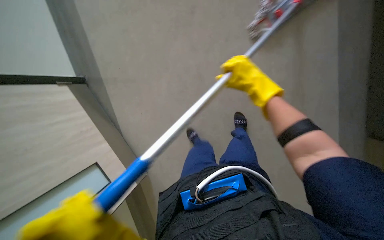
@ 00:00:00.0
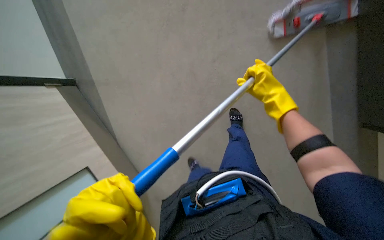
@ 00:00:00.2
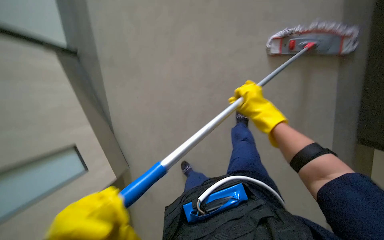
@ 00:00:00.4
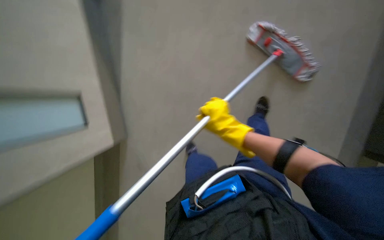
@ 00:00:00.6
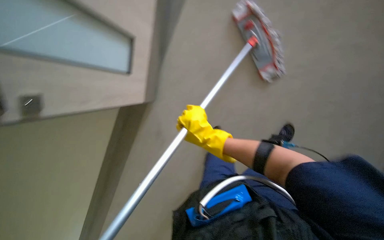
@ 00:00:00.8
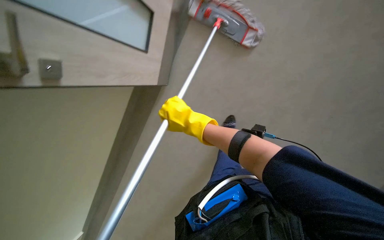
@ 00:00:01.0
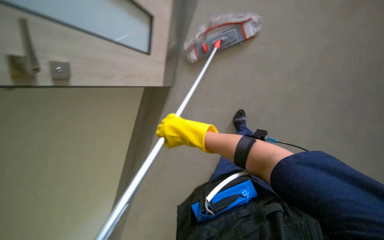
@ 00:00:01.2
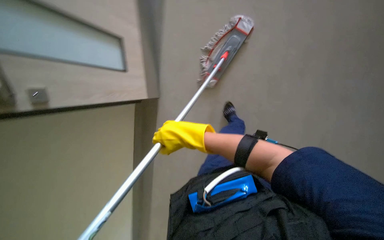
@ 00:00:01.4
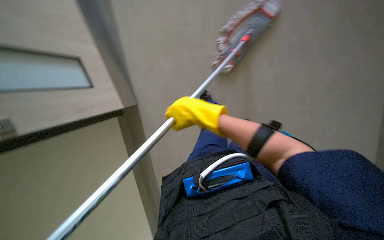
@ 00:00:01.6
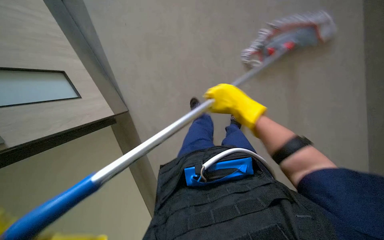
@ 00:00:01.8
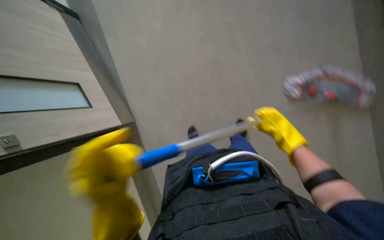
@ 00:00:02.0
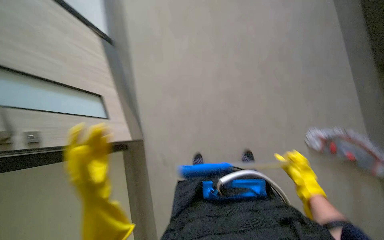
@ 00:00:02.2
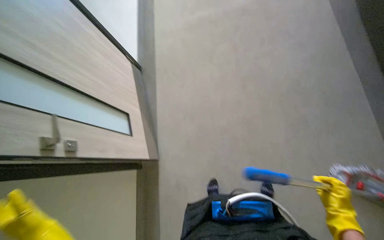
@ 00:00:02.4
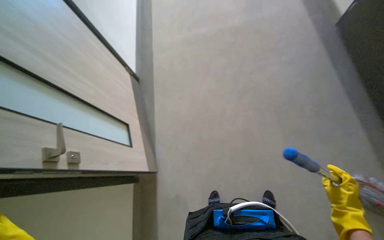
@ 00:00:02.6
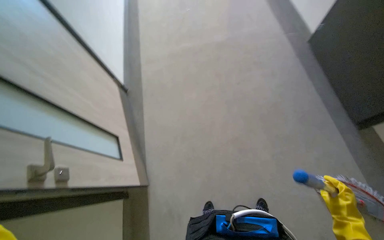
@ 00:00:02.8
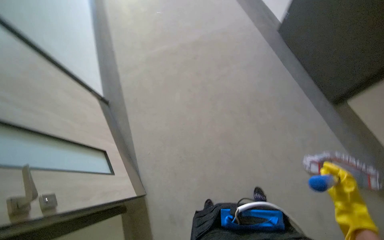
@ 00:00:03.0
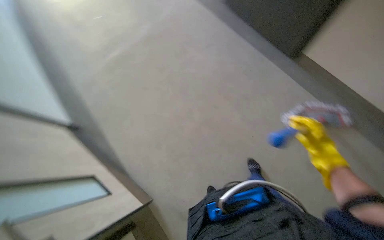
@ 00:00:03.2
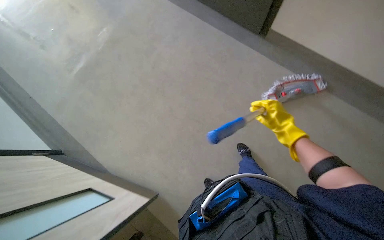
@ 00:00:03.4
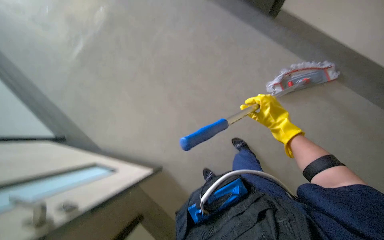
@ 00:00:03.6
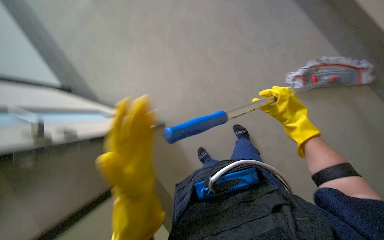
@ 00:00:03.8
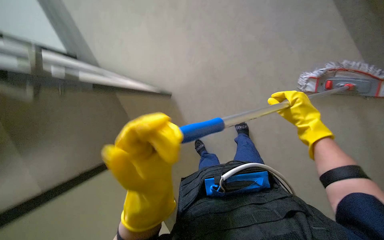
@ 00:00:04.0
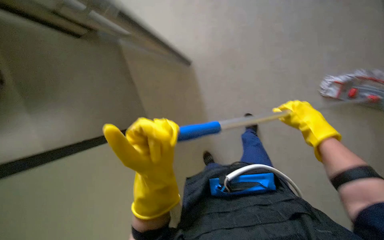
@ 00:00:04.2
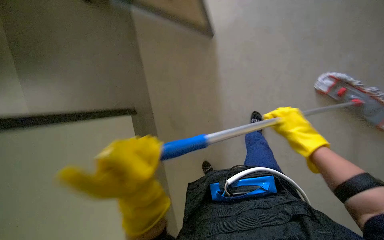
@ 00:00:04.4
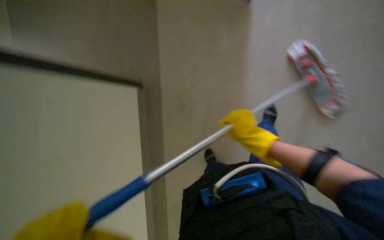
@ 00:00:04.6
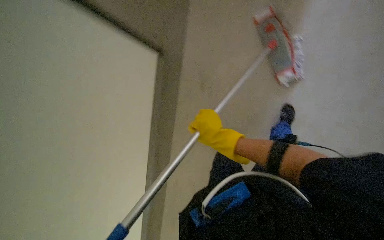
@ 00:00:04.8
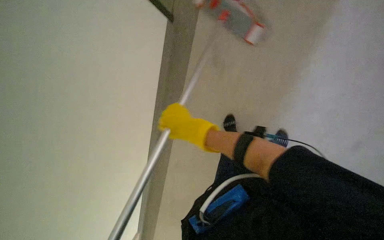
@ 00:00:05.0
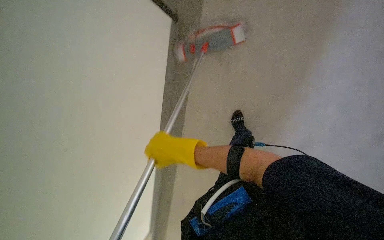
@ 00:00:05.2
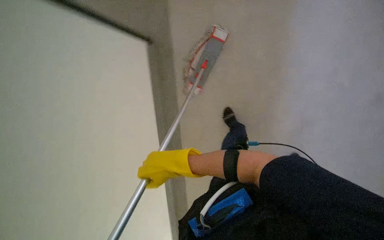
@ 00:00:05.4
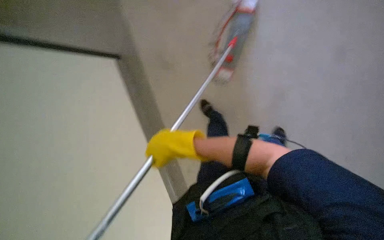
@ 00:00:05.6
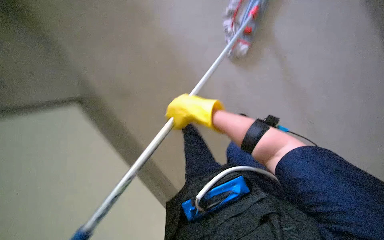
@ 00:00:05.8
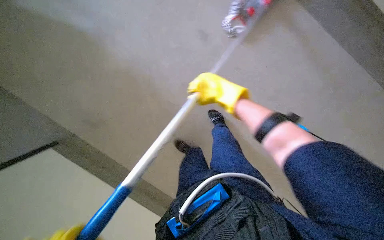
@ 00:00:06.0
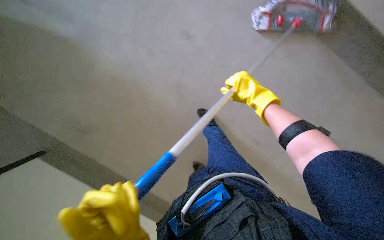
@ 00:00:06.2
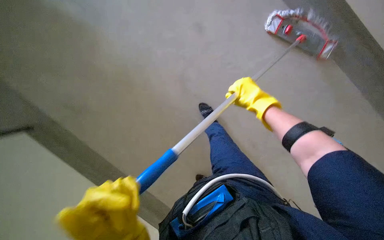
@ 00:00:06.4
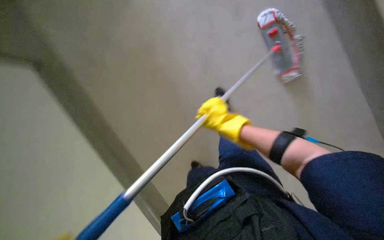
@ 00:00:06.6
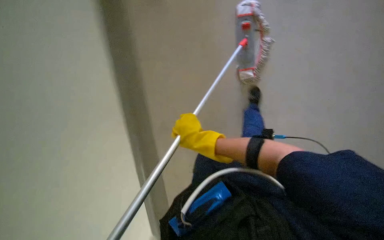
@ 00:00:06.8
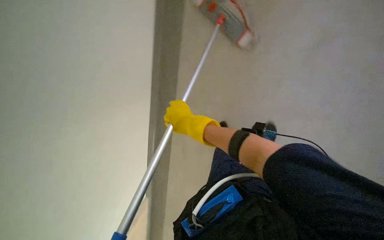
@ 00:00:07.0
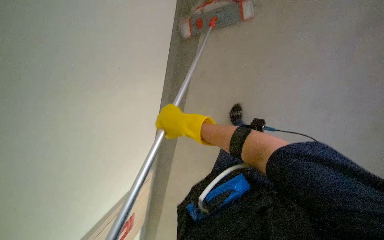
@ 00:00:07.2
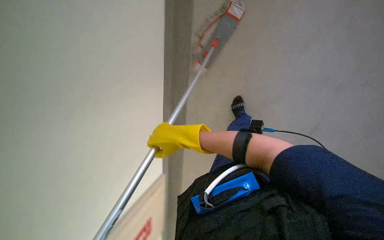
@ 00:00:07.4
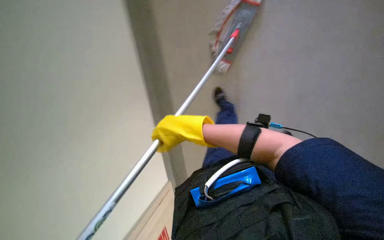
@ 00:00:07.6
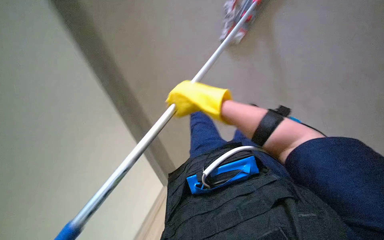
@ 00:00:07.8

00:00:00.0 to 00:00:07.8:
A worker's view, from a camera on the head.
Job: wiping surfaces.
The whole recording: Mopping office walls. Mops the walls in the office room.
00:00:00.0 to 00:00:01.6: The camera sweeps to the right, by some 15 degrees. The camera pitches downward, by about 15 degrees.
00:00:01.6 to 00:00:03.2: The camera pitches upward, by roughly 25 degrees.
00:00:03.2 to 00:00:04.6: The view tips downward by some 25 degrees. The right hand heads to the left, covering about 25 cm.
00:00:06.2 to 00:00:07.8: The wearer moves roughly 40 cm. The head rotates some 15 degrees to the left. The view tilts approximately 15 degrees downward.

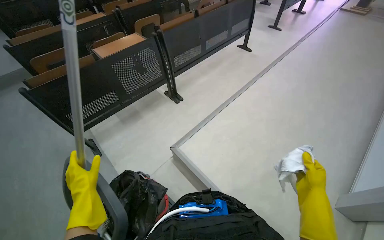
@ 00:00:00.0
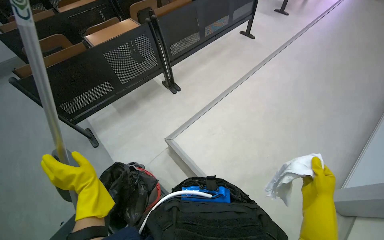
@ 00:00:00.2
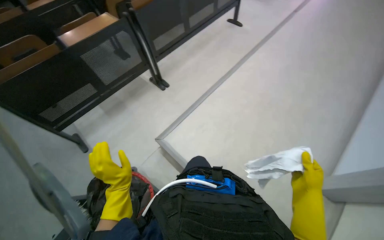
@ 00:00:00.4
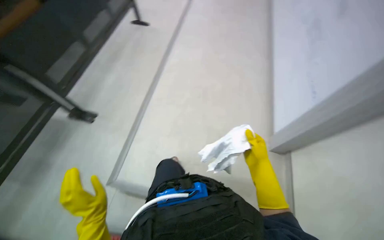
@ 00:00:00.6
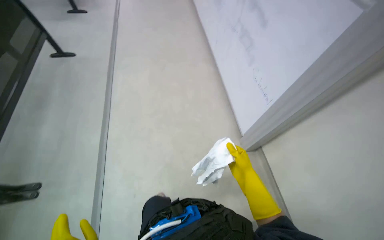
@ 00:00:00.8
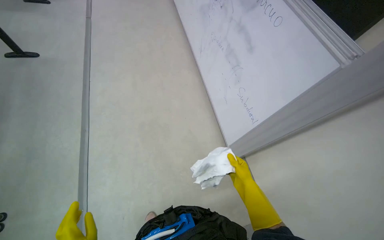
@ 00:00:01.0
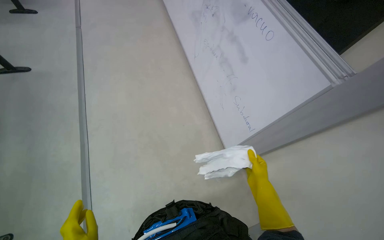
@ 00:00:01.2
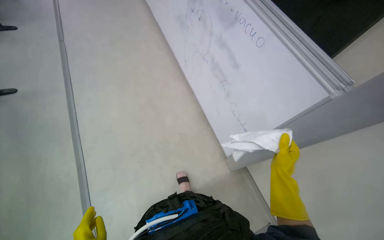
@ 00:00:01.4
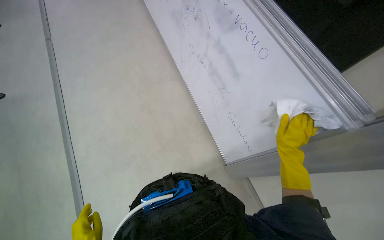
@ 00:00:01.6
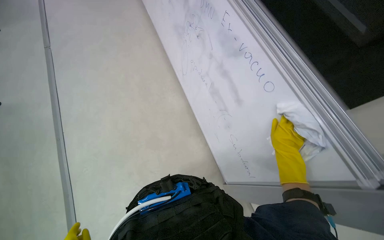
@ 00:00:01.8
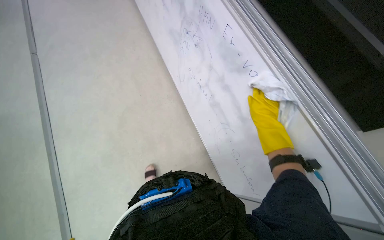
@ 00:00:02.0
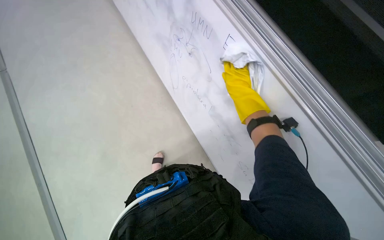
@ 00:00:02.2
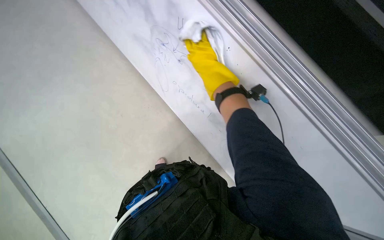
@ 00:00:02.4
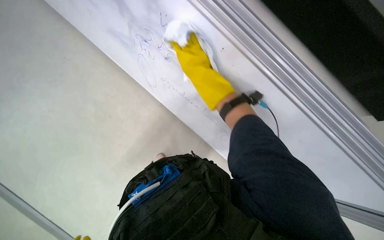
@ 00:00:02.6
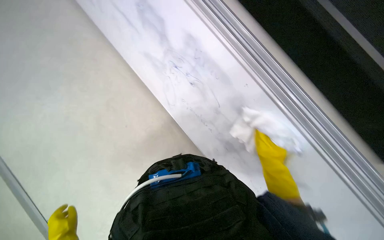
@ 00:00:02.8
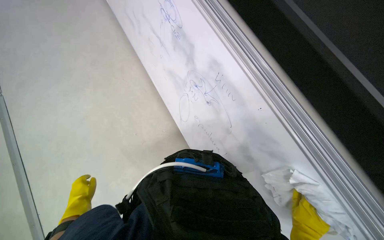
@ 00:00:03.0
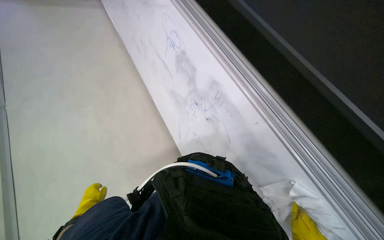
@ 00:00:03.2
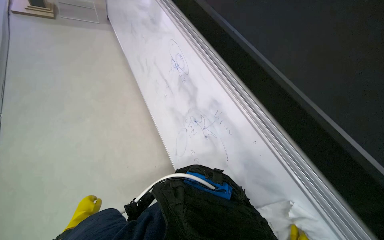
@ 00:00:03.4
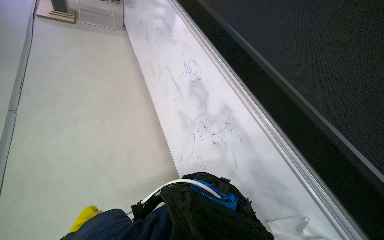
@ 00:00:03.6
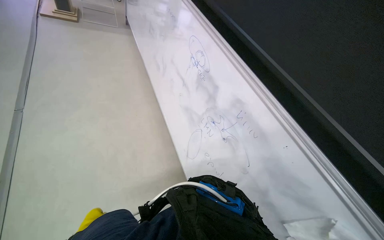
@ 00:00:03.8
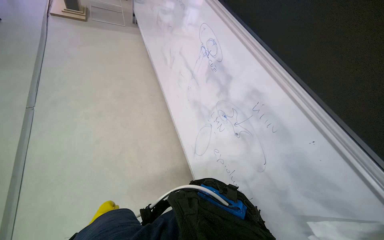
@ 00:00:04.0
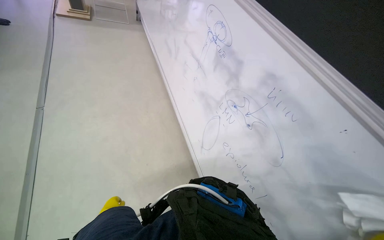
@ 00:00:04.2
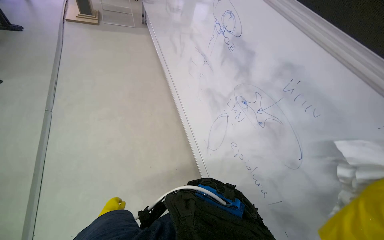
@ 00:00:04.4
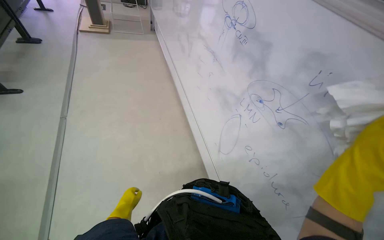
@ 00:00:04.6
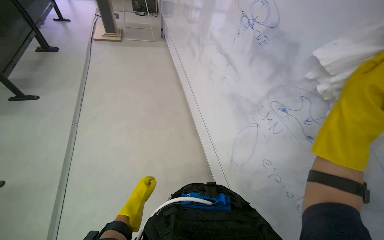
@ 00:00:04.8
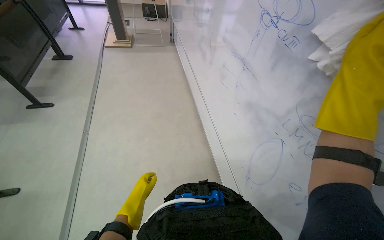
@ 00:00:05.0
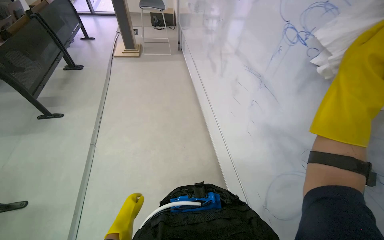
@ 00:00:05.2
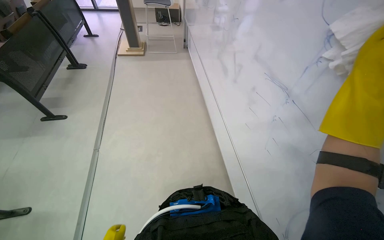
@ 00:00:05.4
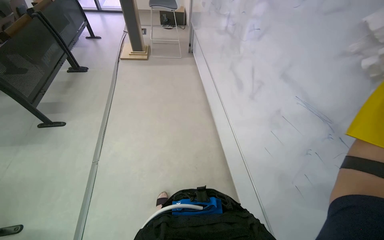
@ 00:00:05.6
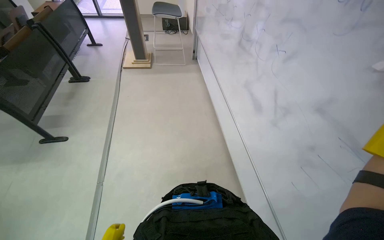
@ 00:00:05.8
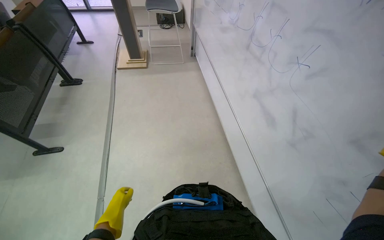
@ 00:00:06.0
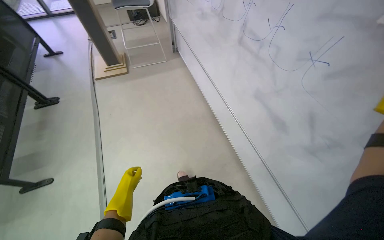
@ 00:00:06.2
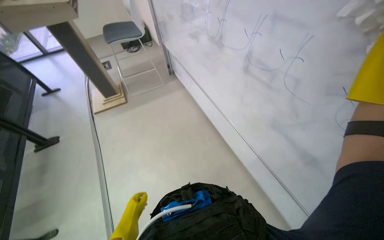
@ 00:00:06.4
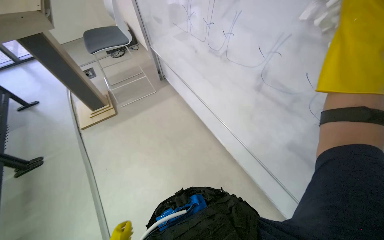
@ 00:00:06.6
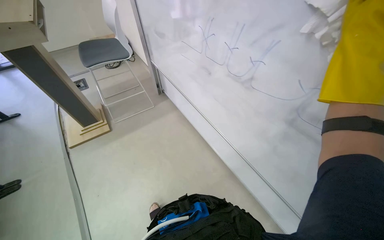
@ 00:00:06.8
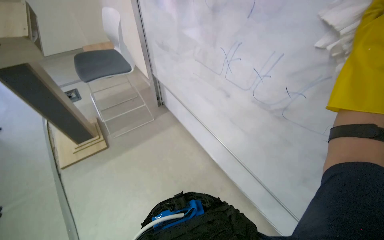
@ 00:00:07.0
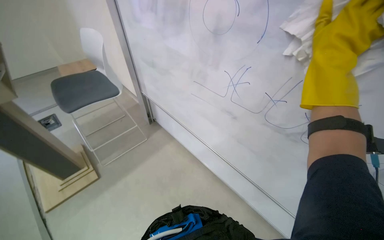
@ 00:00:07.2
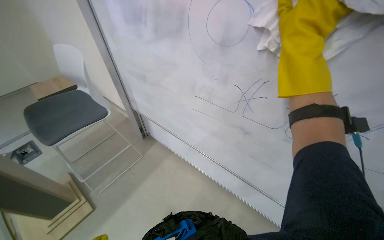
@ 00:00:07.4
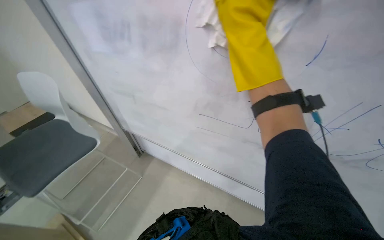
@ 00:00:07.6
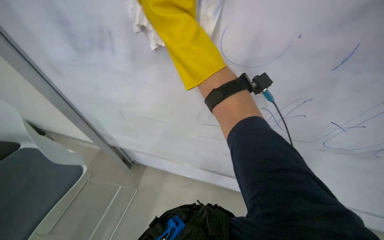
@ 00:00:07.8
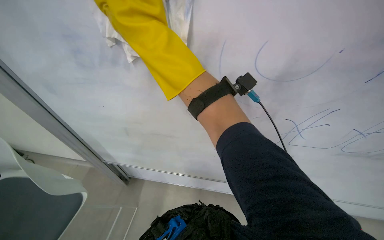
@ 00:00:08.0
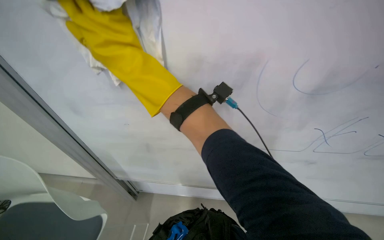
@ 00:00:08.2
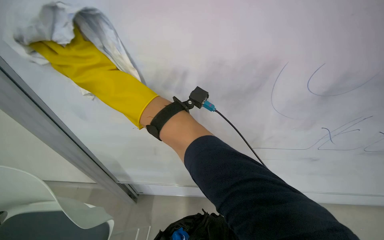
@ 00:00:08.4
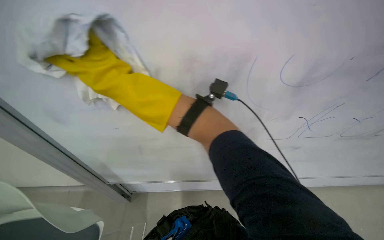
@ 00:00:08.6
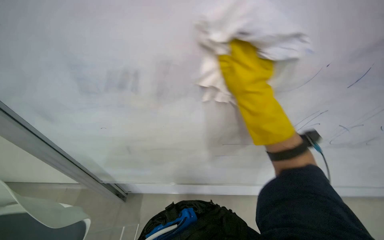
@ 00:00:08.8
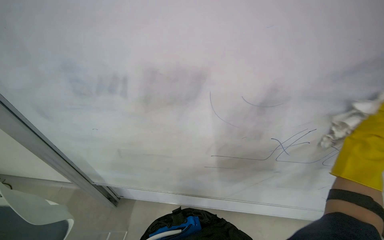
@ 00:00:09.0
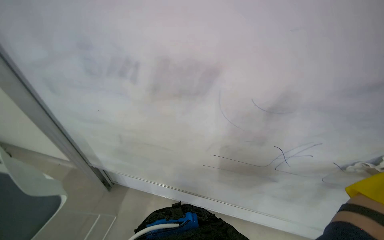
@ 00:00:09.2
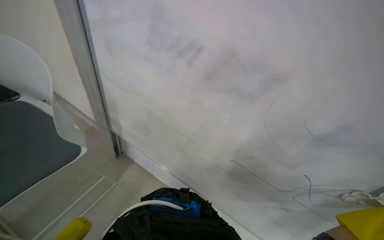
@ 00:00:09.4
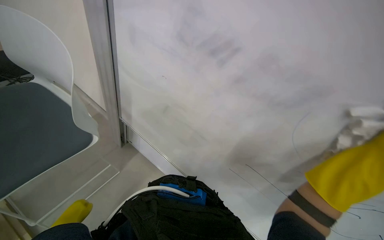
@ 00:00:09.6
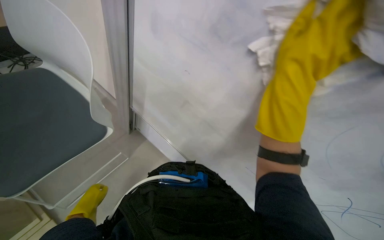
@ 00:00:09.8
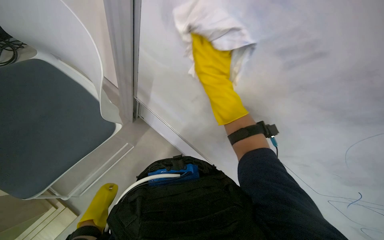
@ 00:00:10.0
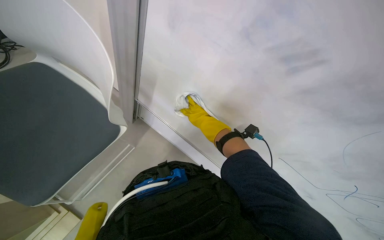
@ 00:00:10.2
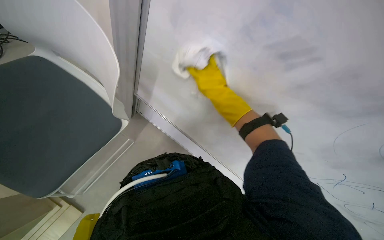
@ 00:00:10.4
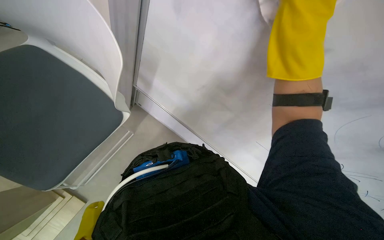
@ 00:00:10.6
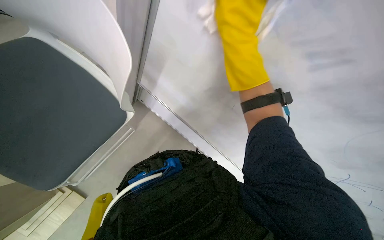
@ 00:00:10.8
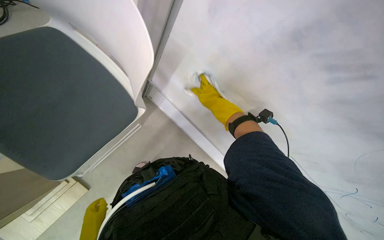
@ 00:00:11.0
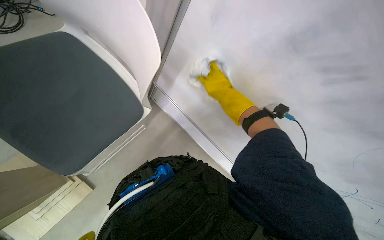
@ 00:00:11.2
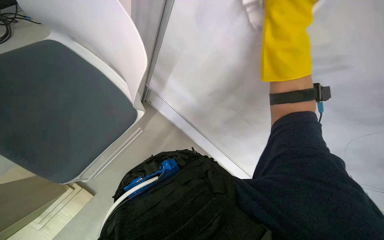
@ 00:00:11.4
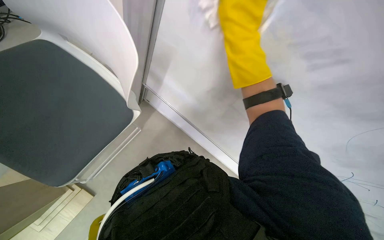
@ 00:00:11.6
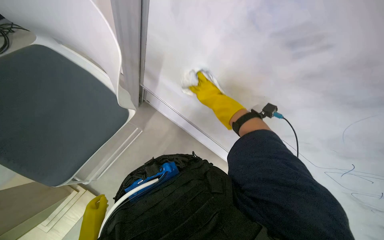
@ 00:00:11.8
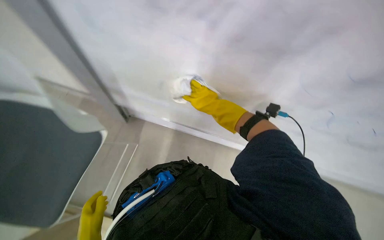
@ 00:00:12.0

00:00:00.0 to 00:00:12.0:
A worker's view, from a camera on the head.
Job: wiping surfaces.
The whole recording: Wiping whiteboard. The worker wipes the whiteboard with a white cloth, cleaning the cloth in a bucket as needed.
00:00:00.0 to 00:00:01.6: The head travels about 80 cm. The wearer's head swings some 55 degrees to the right. The view tips downward by approximately 15 degrees.
00:00:01.6 to 00:00:03.0: The camera travels some 40 cm.
00:00:03.0 to 00:00:04.4: The wearer looks some 15 degrees further upward.
00:00:04.4 to 00:00:06.0: The head travels about 90 cm. The camera sweeps to the left, by about 15 degrees.
00:00:06.0 to 00:00:07.6: The head travels approximately 1.5 m. The head turns to the right by approximately 55 degrees.
00:00:09.0 to 00:00:10.4: The view tilts about 20 degrees upward. The scene turns about 30 degrees clockwise in the picture.
00:00:10.4 to 00:00:12.0: The right hand swings nearer and farther, approximately 15 cm each way, with 3 reversals.
